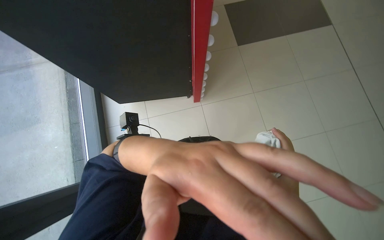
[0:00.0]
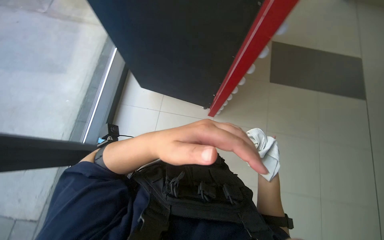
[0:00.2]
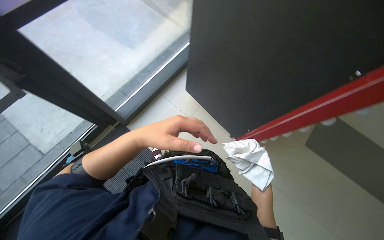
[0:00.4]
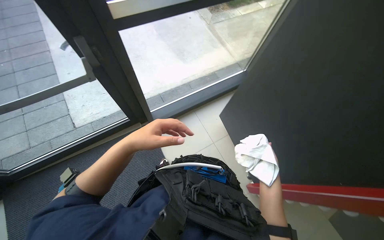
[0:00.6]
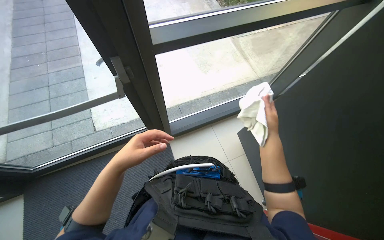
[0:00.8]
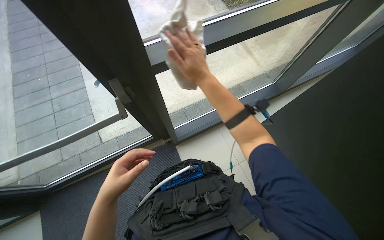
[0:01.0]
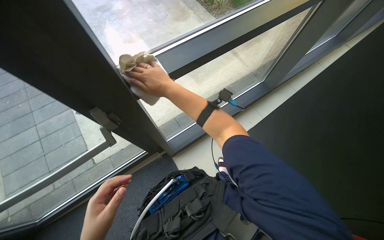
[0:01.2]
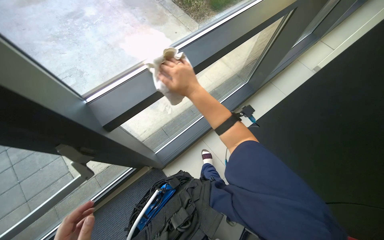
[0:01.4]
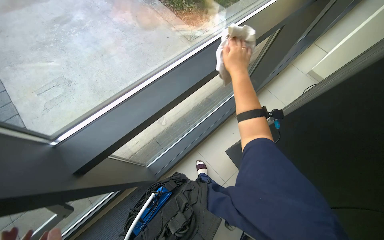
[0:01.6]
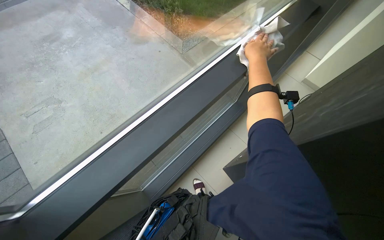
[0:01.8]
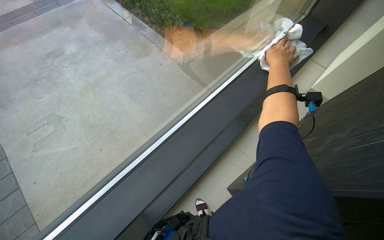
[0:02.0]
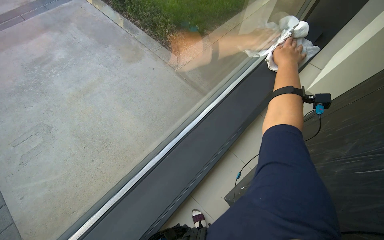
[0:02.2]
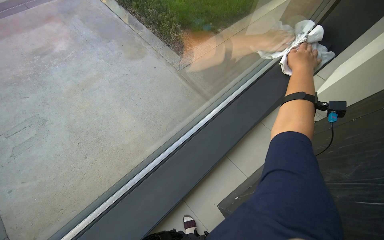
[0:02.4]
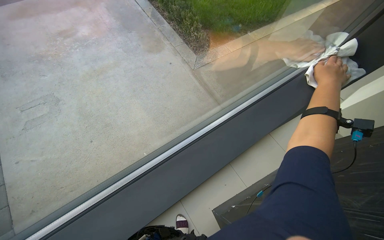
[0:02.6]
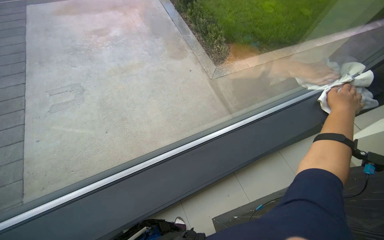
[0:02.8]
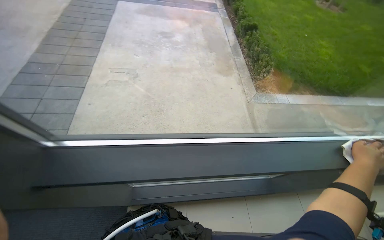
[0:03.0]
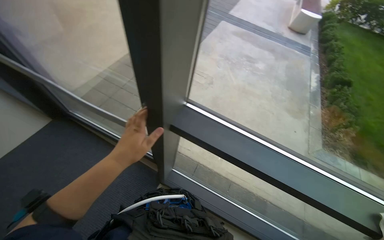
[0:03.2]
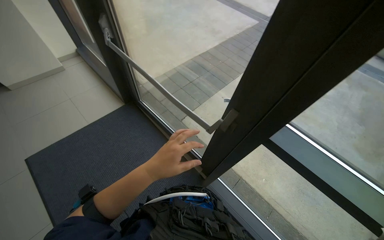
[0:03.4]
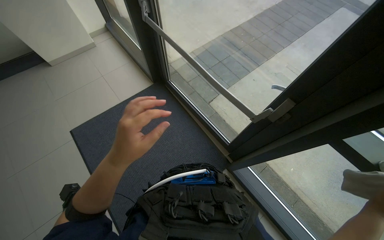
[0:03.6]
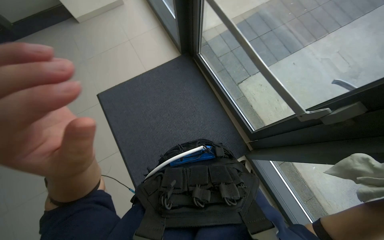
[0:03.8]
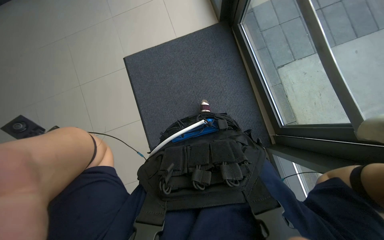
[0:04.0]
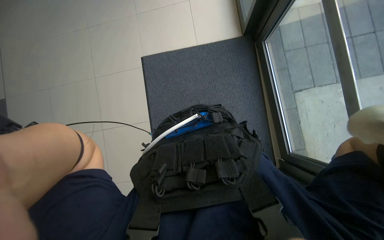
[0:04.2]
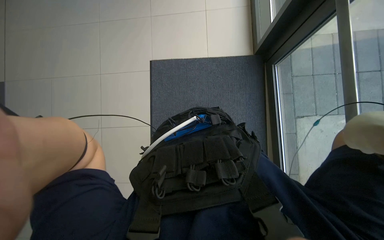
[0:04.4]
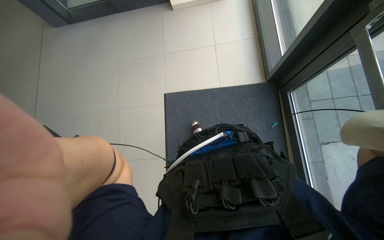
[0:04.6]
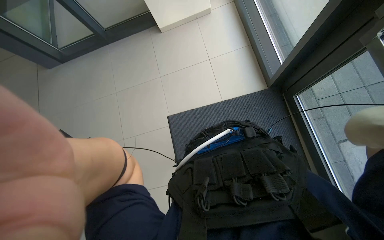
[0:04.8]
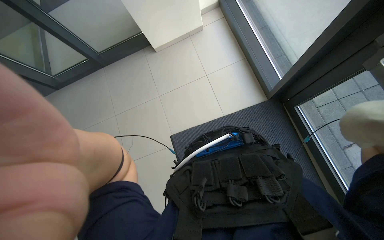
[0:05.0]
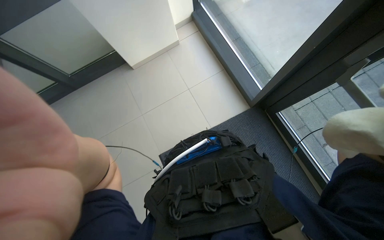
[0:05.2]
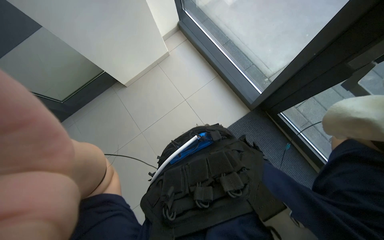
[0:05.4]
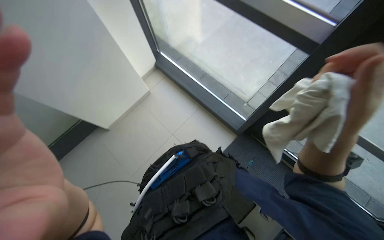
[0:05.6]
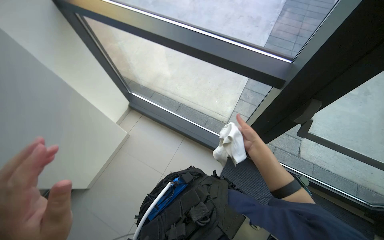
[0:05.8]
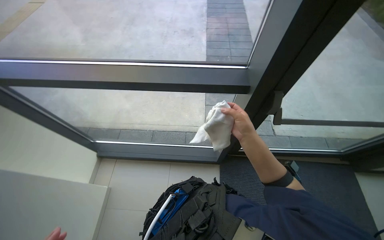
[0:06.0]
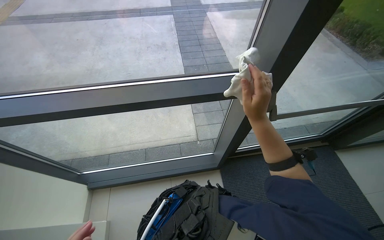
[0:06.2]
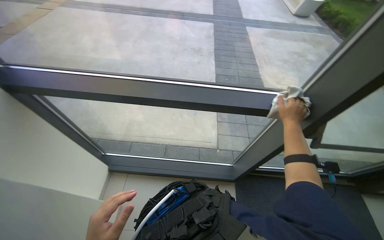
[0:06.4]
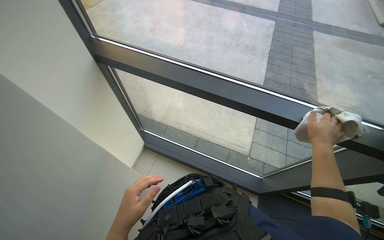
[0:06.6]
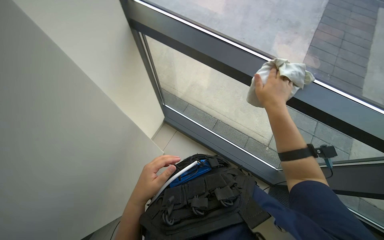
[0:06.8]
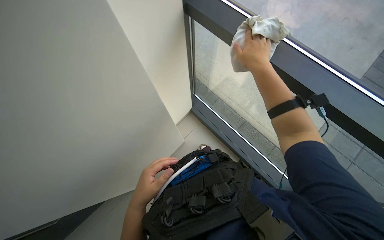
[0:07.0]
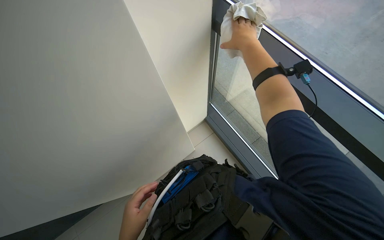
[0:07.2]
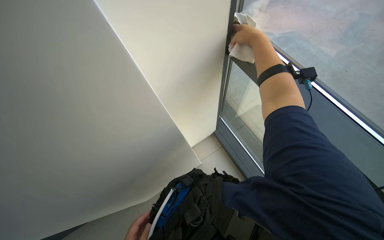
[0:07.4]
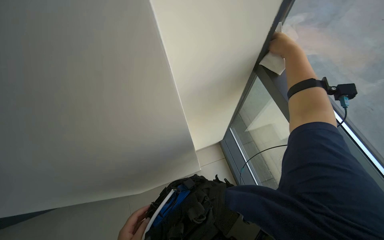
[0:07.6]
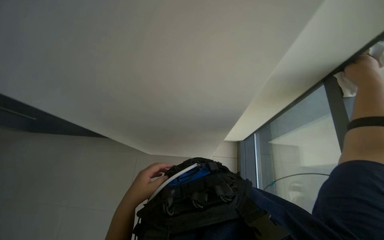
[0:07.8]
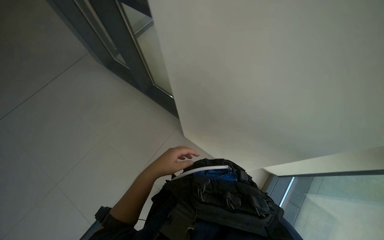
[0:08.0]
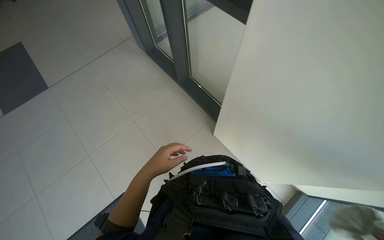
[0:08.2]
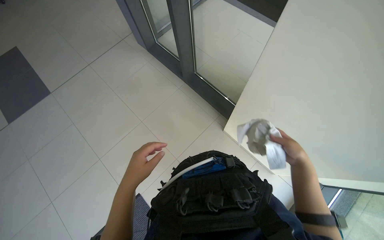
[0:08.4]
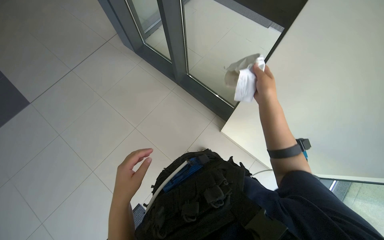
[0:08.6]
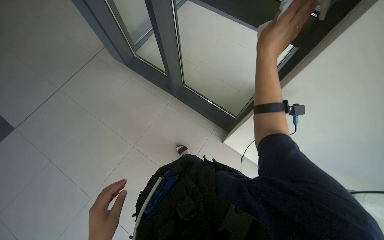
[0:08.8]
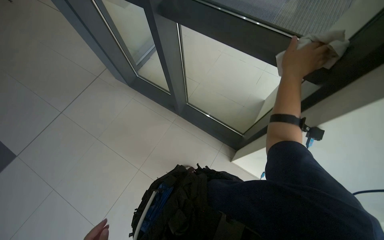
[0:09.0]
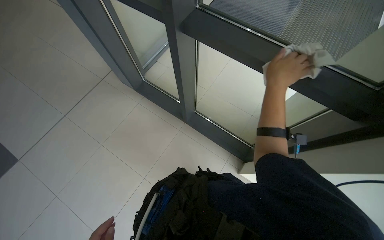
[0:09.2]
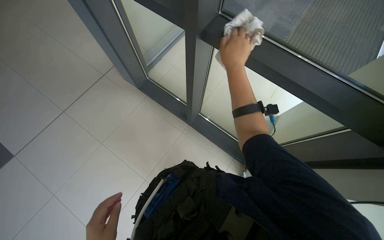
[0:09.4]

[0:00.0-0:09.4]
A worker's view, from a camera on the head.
Job: cleaning windows.
The whole recording: Cleaning glass entrance door. The worker wipes the glass panels and frames of the entrance door with a cloth.
0:00.0 to 0:01.6: The camera is carried roughly 50 cm. The scene rotates clockwise by approximately 40 degrees.
0:01.6 to 0:03.2: The head rotates approximately 65 degrees to the left. The wearer looks approximately 25 degrees further upward.
0:03.2 to 0:04.8: The camera travels roughly 70 cm. The head rotates approximately 55 degrees to the left.
0:04.8 to 0:06.2: The wearer's head swings approximately 50 degrees to the right. The view tilts roughly 30 degrees upward.
0:06.2 to 0:07.8: The head rotates about 65 degrees to the left.

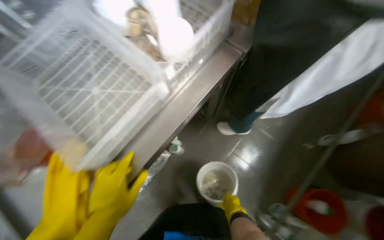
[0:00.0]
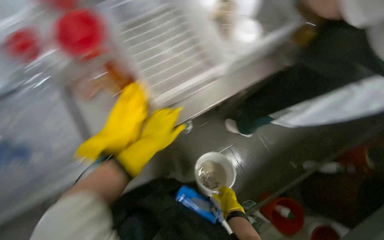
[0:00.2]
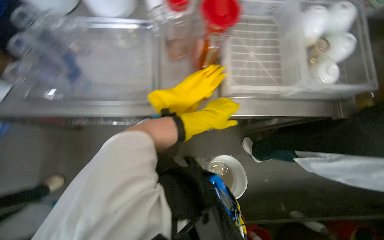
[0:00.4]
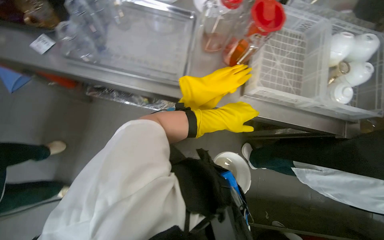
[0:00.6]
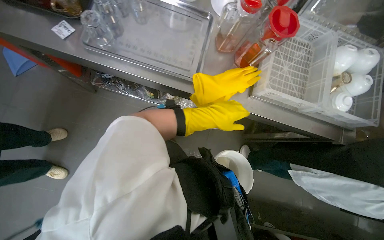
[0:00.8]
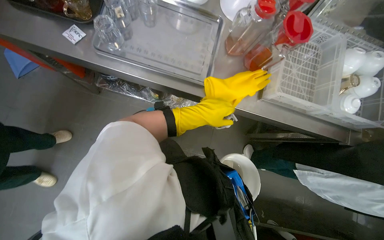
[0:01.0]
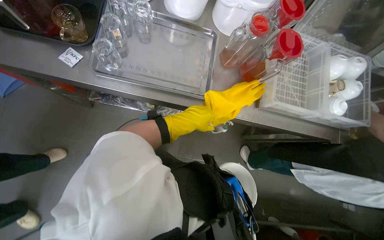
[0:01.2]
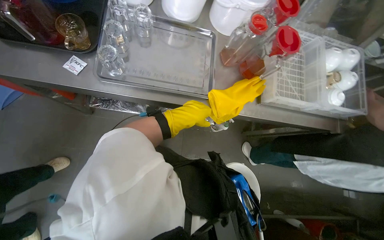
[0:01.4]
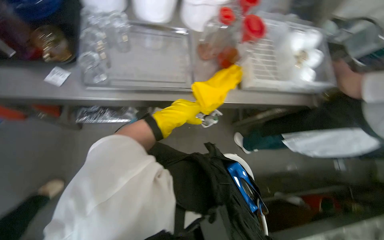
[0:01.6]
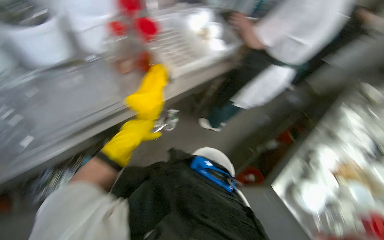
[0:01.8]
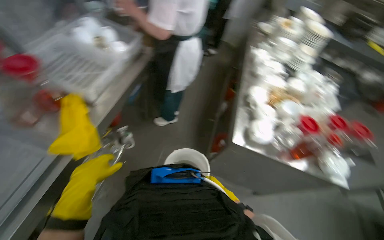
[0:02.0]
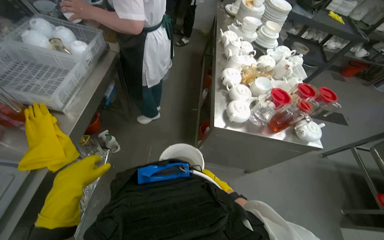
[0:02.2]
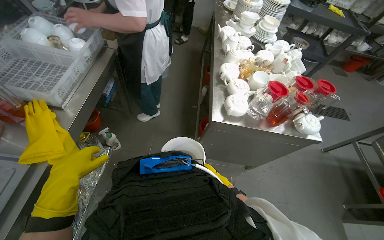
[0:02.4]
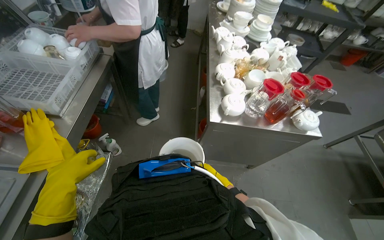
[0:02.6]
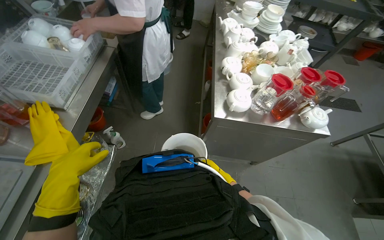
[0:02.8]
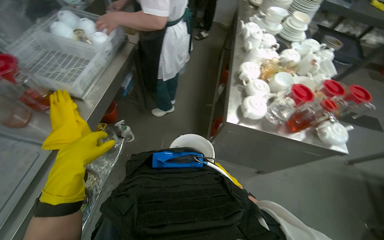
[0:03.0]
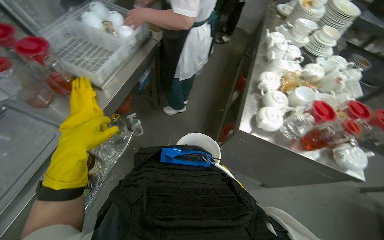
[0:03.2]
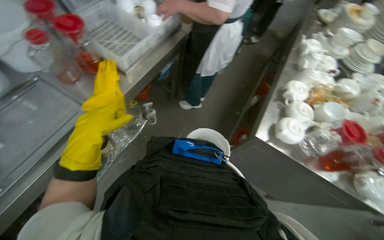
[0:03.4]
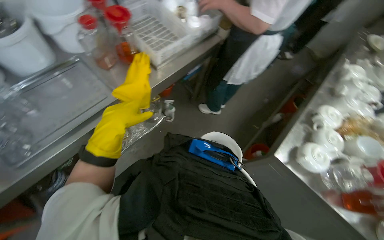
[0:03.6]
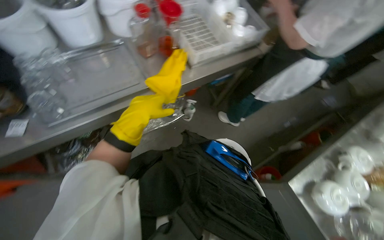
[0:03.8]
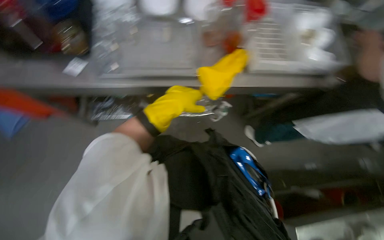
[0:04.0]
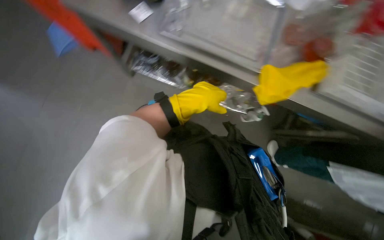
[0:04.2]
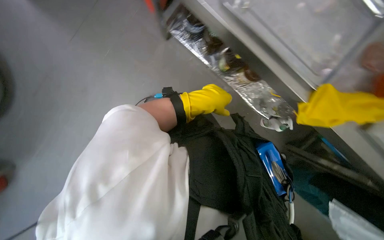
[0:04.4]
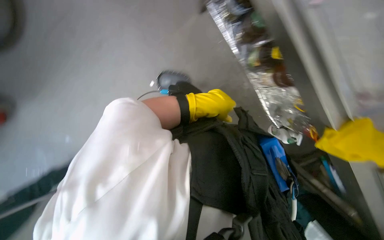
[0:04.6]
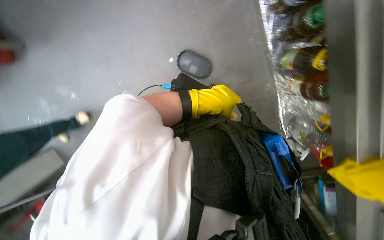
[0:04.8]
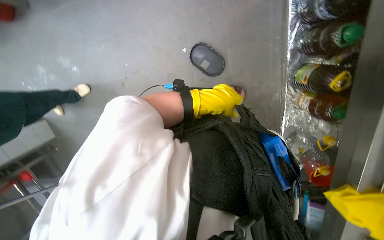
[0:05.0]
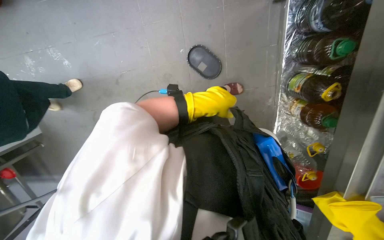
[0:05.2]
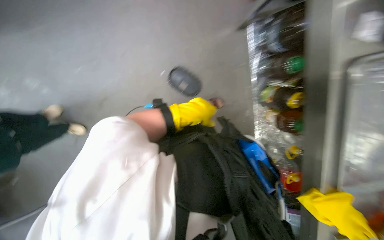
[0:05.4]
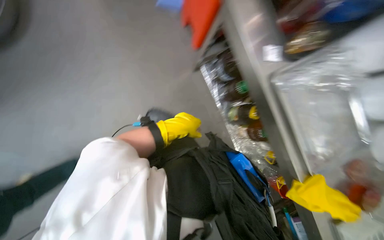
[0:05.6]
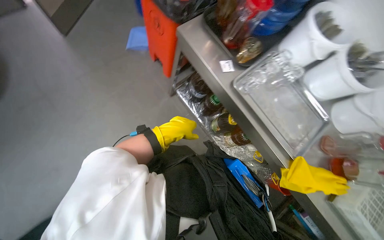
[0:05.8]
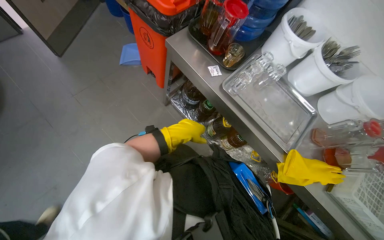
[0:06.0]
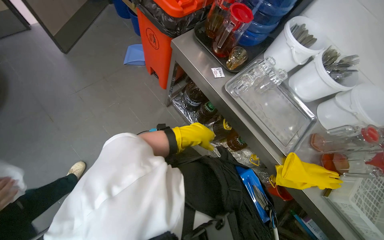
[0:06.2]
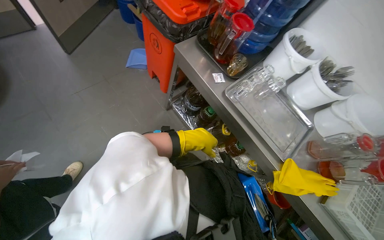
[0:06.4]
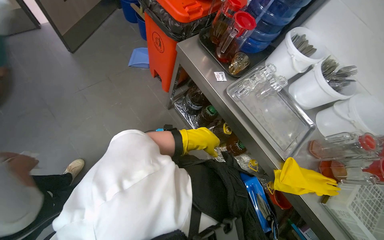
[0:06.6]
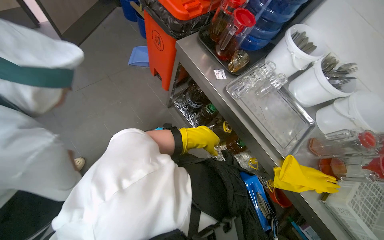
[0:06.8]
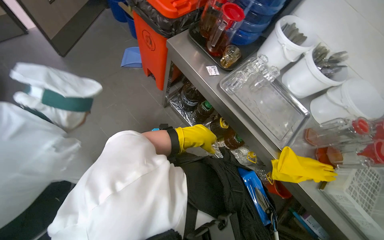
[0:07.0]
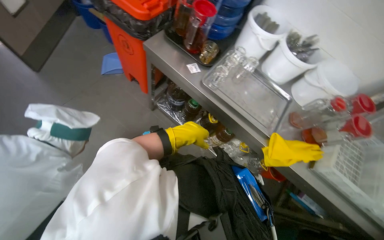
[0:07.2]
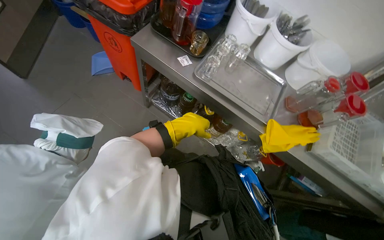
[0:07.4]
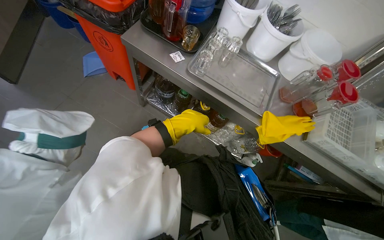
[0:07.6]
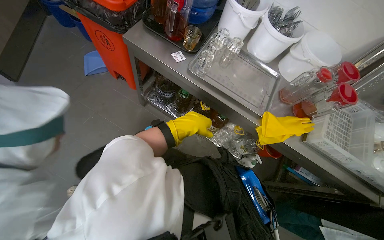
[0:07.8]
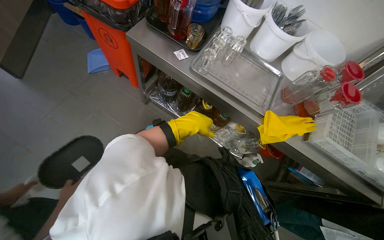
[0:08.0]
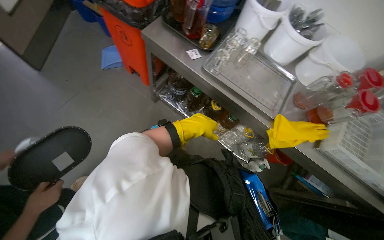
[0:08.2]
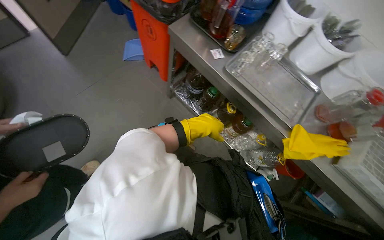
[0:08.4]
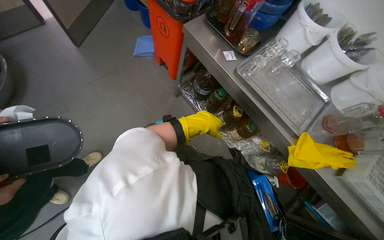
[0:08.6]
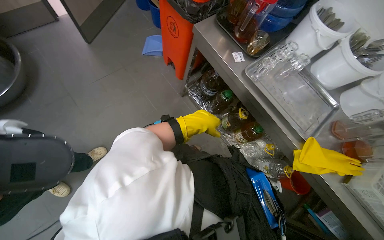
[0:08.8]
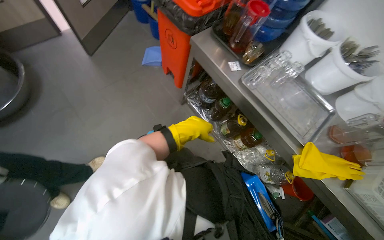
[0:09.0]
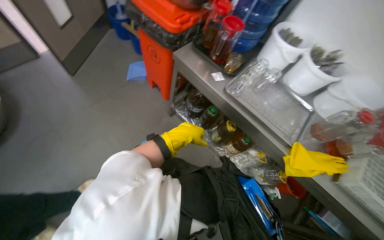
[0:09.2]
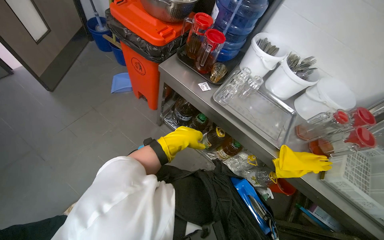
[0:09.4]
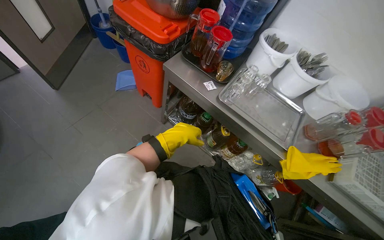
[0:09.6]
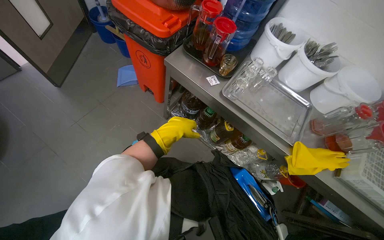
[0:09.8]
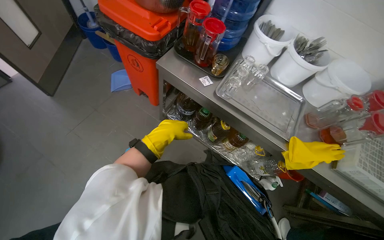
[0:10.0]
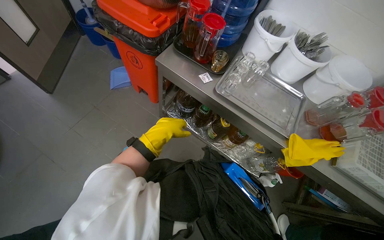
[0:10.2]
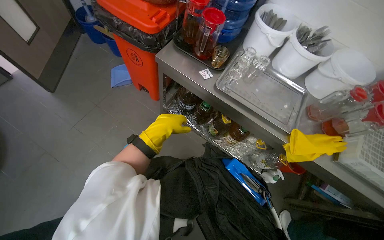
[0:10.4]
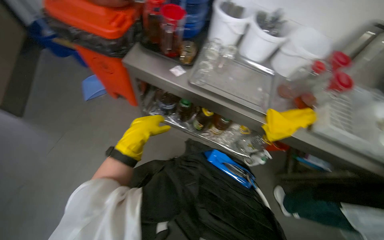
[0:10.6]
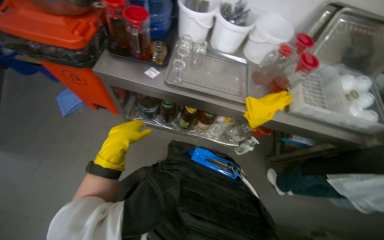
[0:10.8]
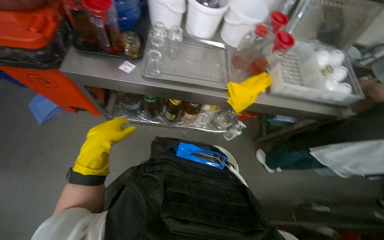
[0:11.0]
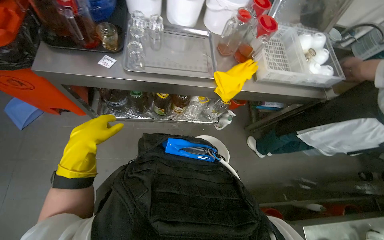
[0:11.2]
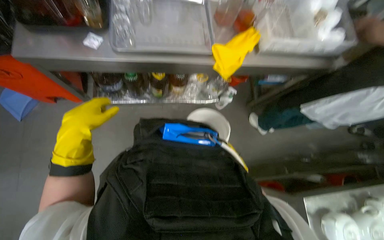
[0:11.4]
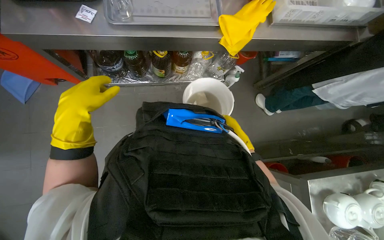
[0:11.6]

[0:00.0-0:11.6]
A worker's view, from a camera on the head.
Job: organizing items.
The whole recording: Organizing metal trays. The worker picks up and places metal trays on a shelf.
0:00.0 to 0:01.4: The head travels roughly 60 cm. Everything in view rotates some 55 degrees clockwise.
0:01.4 to 0:02.8: The head turns to the right by some 90 degrees.
0:02.8 to 0:04.4: The head turns to the left by some 125 degrees. The view tips downward by some 20 degrees.
0:04.4 to 0:05.8: The view swings approximately 20 degrees to the right. The view tilts roughly 15 degrees upward.
0:07.2 to 0:08.8: The right hand is displaced nearer to the camera by some 15 cm.
0:10.2 to 0:11.6: The wearer's head swings approximately 40 degrees to the right. The view tilts roughly 25 degrees downward.
